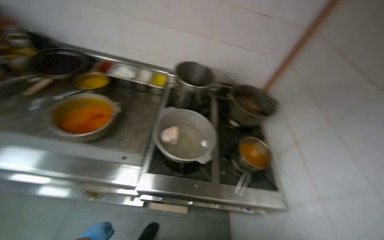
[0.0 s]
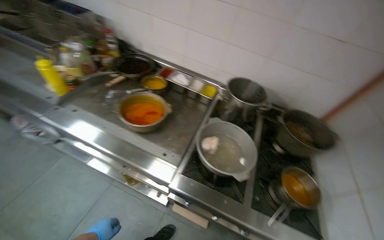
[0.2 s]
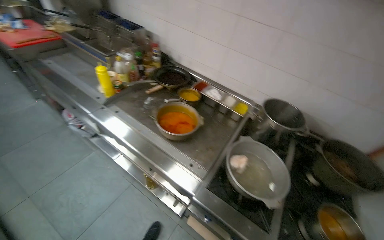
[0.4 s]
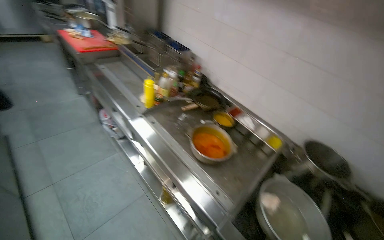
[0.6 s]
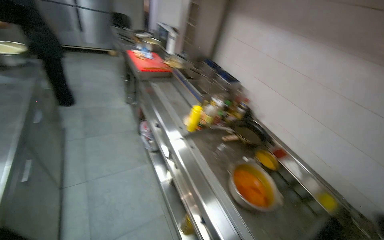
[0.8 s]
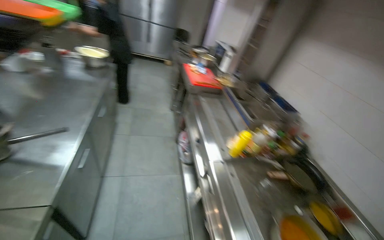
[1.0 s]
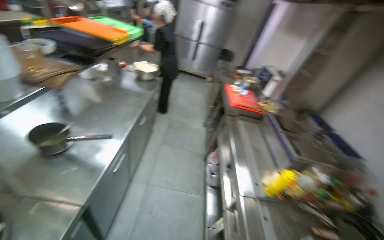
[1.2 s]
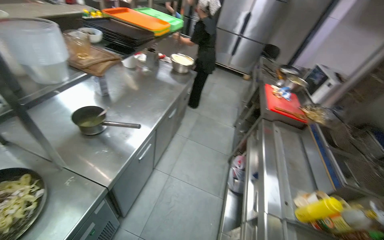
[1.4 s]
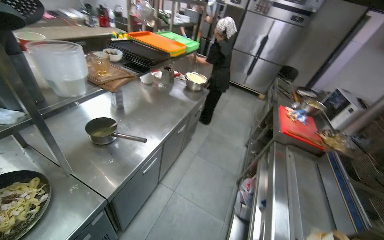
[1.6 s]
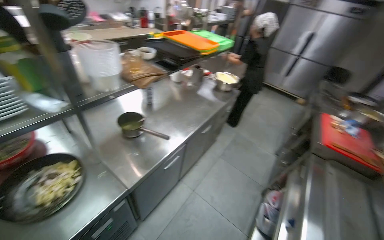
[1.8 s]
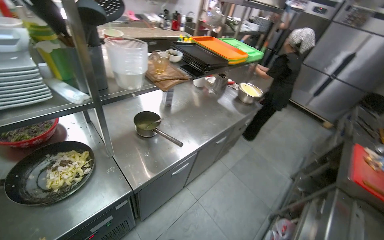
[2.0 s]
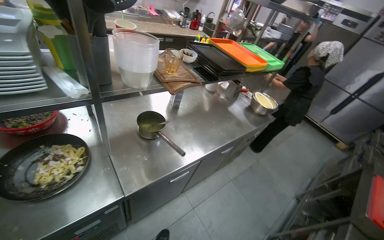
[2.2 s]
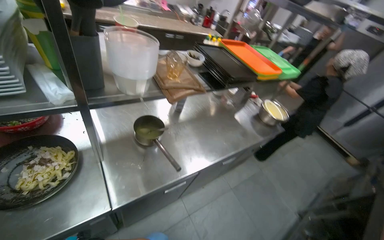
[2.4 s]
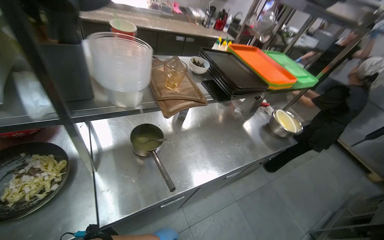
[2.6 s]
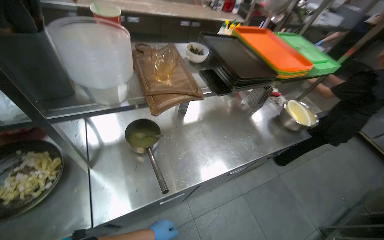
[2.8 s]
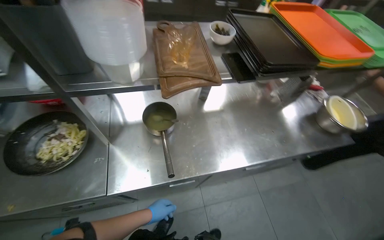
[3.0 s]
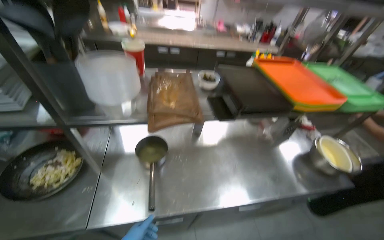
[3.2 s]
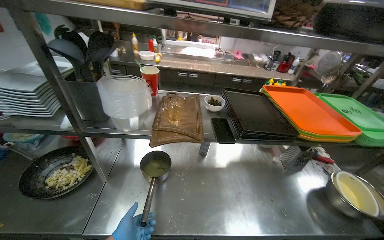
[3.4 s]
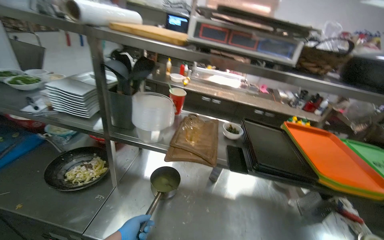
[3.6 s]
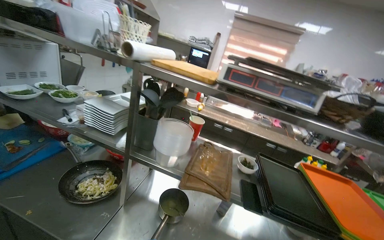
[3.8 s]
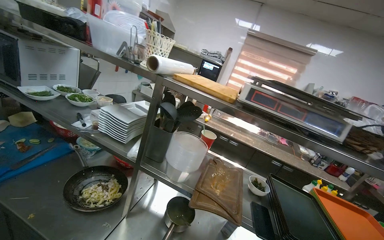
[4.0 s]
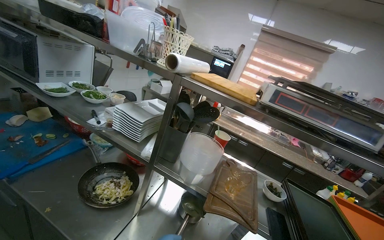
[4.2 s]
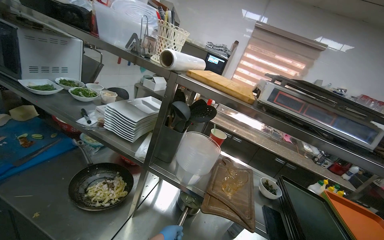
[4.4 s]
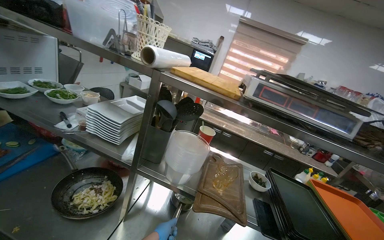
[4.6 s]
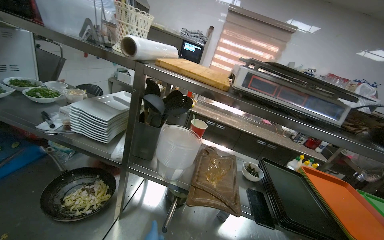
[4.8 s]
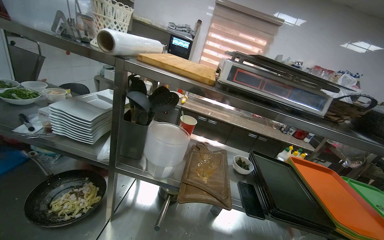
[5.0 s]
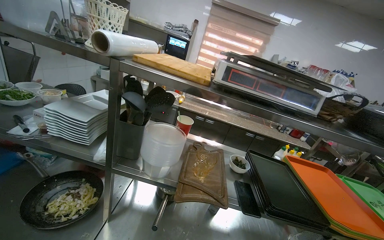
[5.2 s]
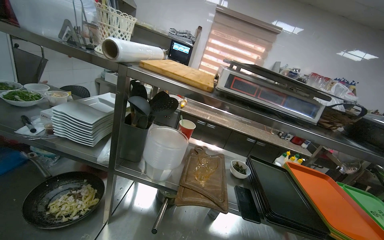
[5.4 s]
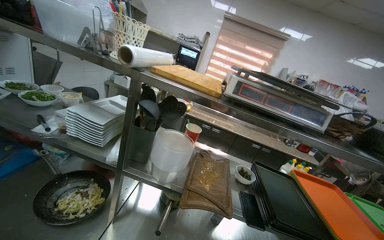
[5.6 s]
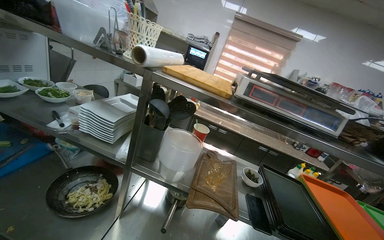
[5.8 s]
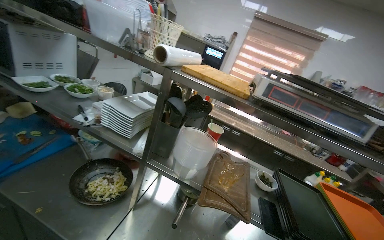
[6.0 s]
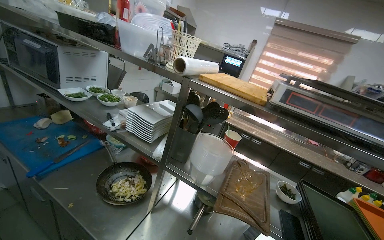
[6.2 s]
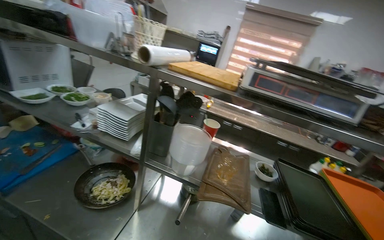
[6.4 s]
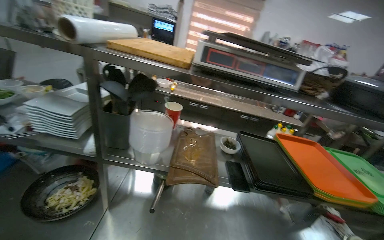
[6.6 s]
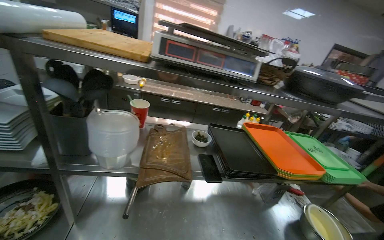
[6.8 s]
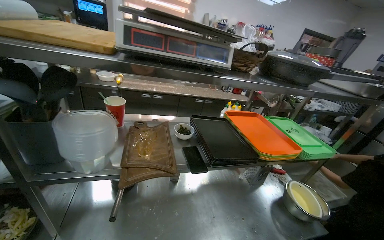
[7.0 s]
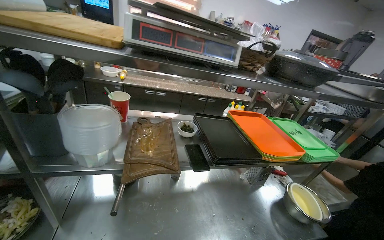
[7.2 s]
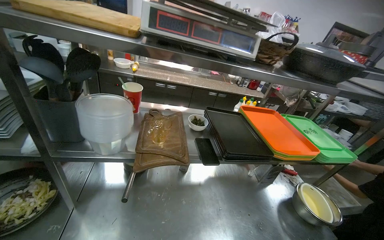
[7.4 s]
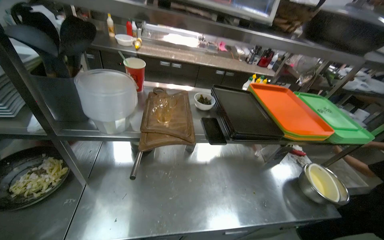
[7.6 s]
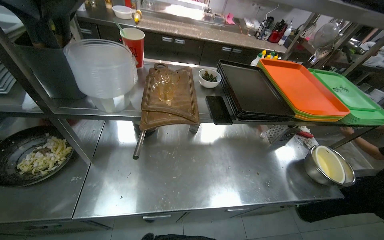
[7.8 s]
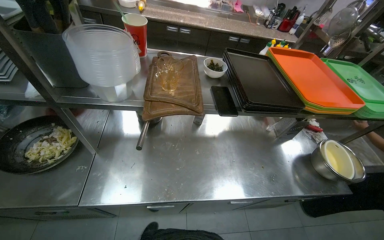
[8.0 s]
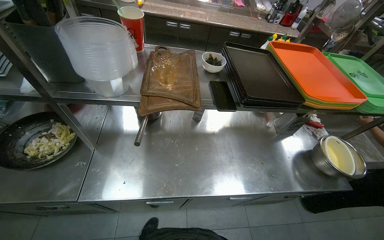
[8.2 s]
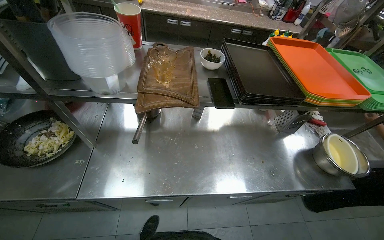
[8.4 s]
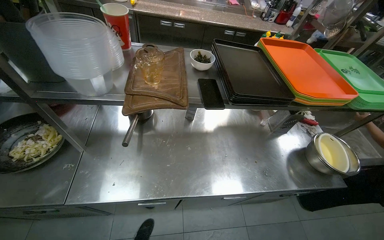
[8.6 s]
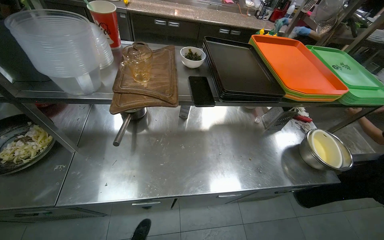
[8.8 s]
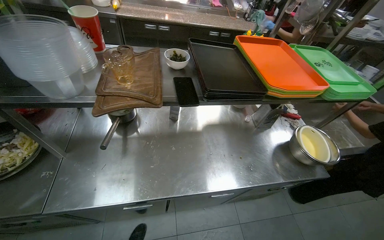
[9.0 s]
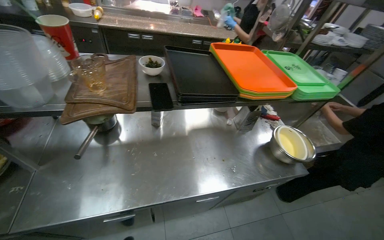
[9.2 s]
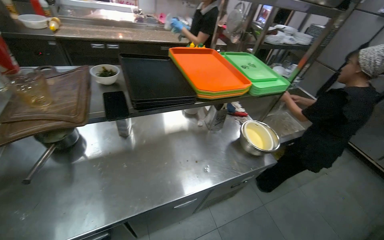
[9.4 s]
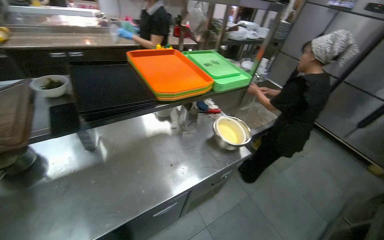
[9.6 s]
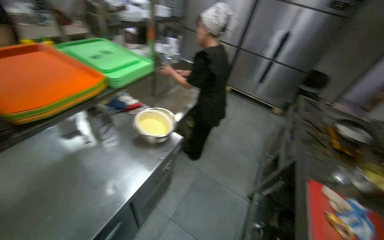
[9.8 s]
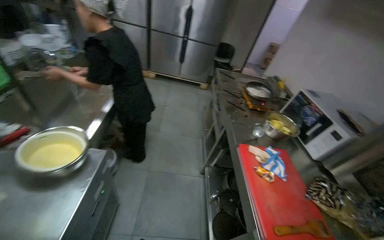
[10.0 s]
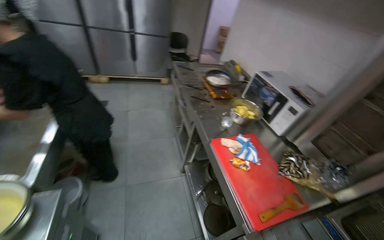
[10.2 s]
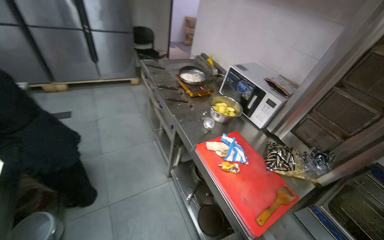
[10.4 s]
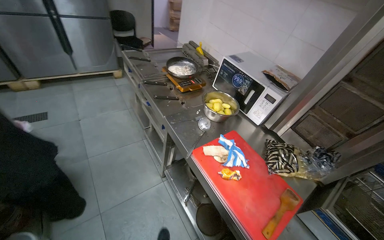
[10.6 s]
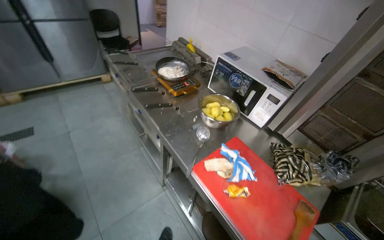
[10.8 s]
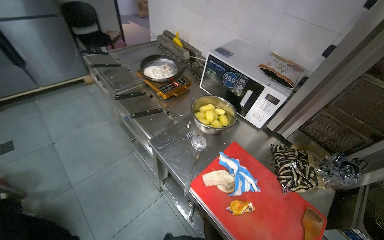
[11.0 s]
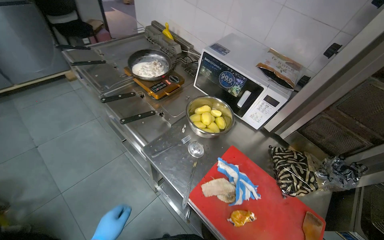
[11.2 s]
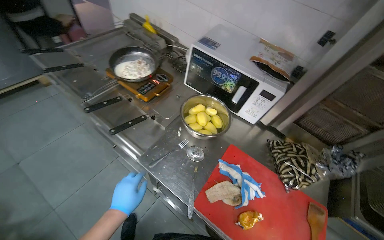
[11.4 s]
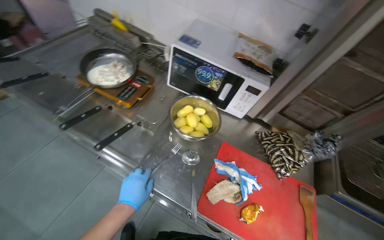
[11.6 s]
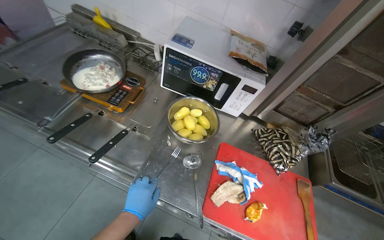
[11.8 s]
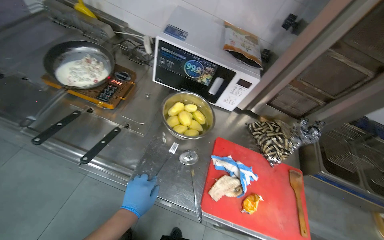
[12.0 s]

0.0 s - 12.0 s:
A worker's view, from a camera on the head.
Job: cooking food.
The whole recording: Cooking ingredients in pan. The worker pours milk and stirs ingredients in a pan on the stove.
0.0 s - 1.6 s: The head travels approximately 70 cm. The head rotates about 110 degrees to the left. The wearer looks roughly 35 degrees further upward.
1.6 s - 3.0 s: The head travels some 50 cm. The wearer looks about 50 degrees further to the left.
3.0 s - 4.4 s: The wearer looks some 35 degrees further to the left. The camera pitches upward, by roughly 40 degrees.
6.0 s - 7.6 s: The head turns to the right by roughly 25 degrees. The wearer looks some 20 degrees further downward.
9.0 s - 10.4 s: The camera is carried some 70 cm. The wearer's head swings about 105 degrees to the right.
10.4 s - 12.0 s: The camera travels approximately 70 cm. The head turns to the right by roughly 40 degrees. The wearer looks some 25 degrees further downward.

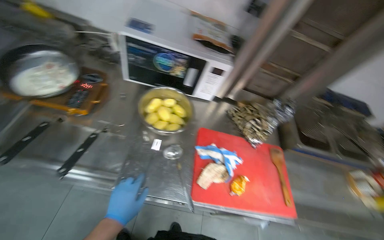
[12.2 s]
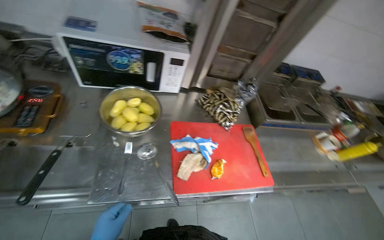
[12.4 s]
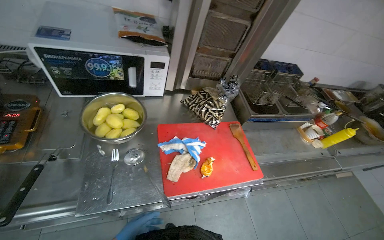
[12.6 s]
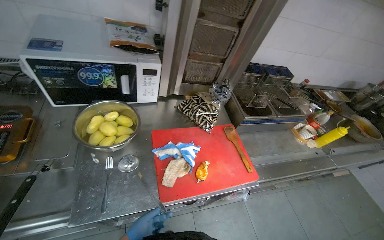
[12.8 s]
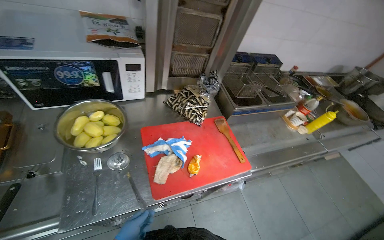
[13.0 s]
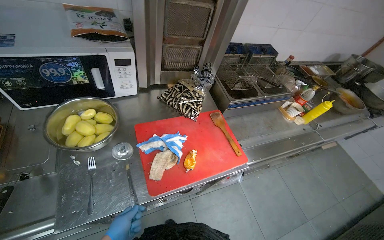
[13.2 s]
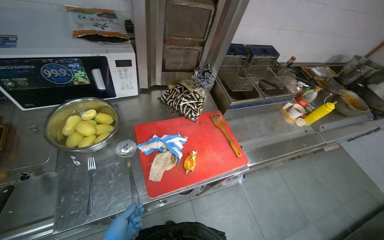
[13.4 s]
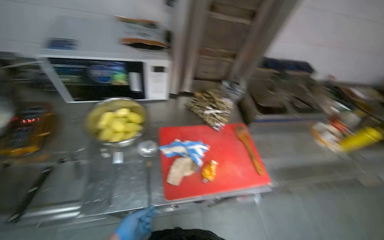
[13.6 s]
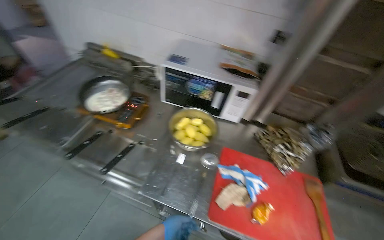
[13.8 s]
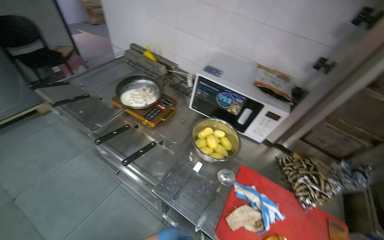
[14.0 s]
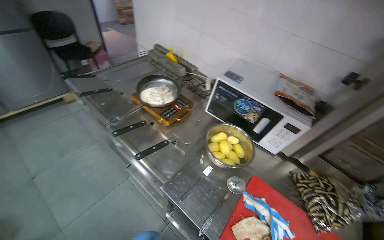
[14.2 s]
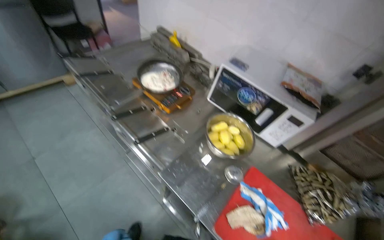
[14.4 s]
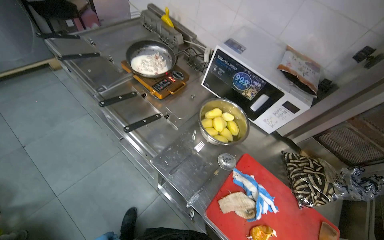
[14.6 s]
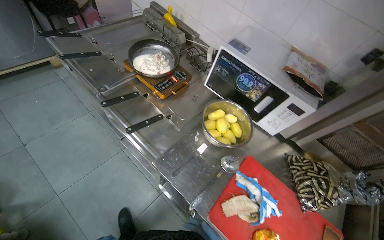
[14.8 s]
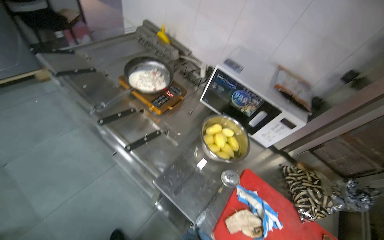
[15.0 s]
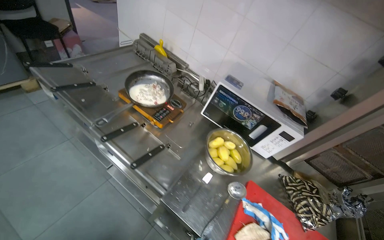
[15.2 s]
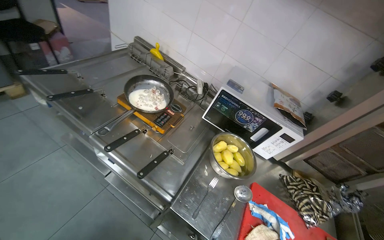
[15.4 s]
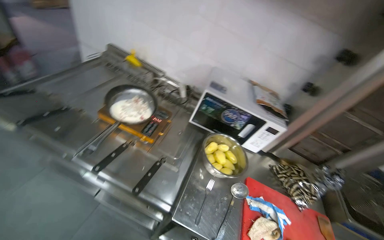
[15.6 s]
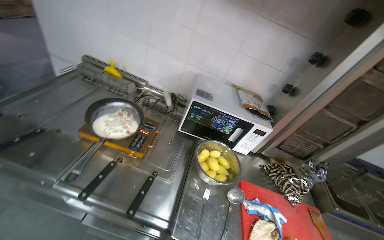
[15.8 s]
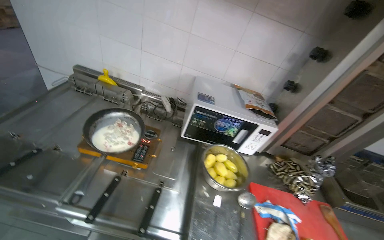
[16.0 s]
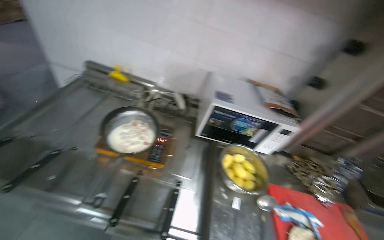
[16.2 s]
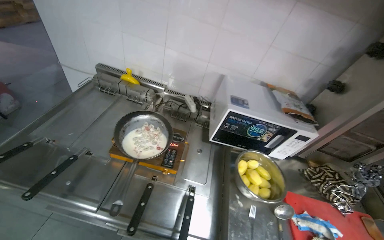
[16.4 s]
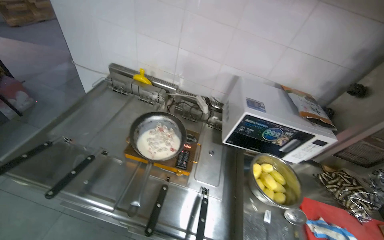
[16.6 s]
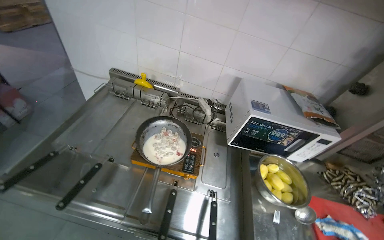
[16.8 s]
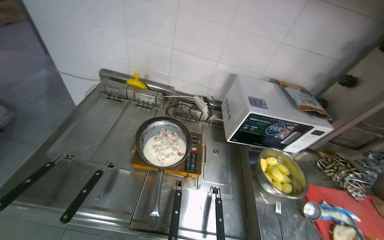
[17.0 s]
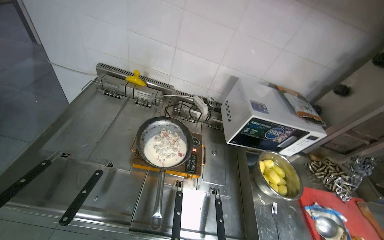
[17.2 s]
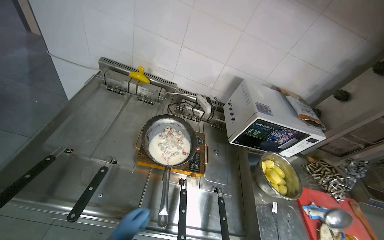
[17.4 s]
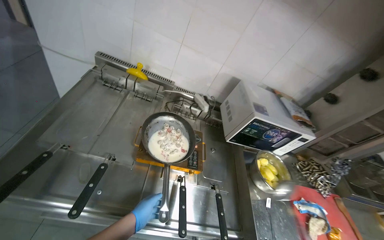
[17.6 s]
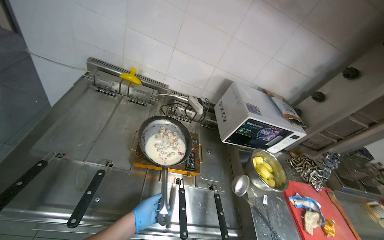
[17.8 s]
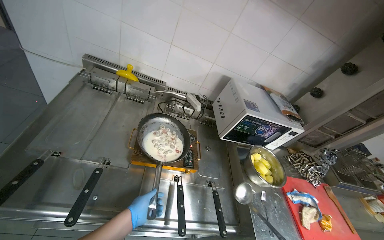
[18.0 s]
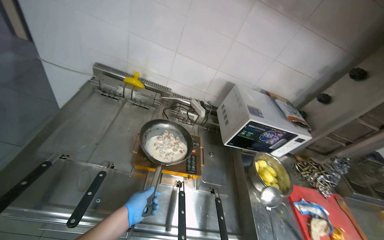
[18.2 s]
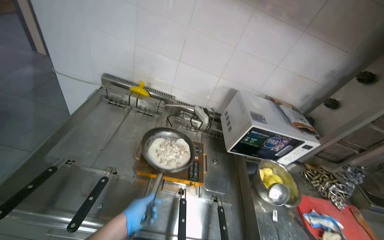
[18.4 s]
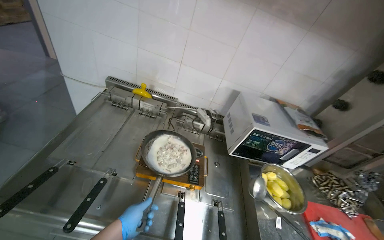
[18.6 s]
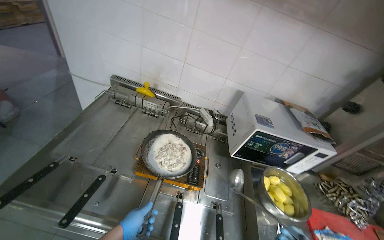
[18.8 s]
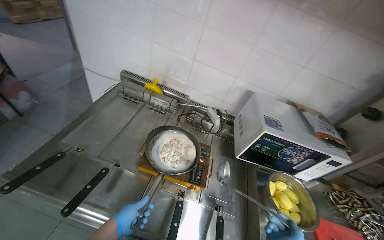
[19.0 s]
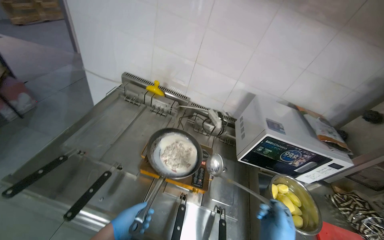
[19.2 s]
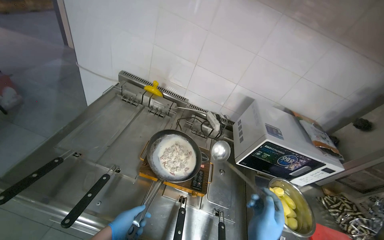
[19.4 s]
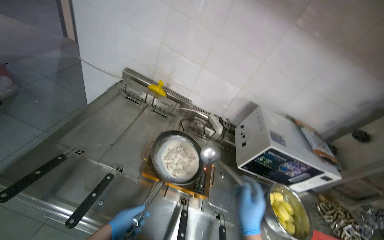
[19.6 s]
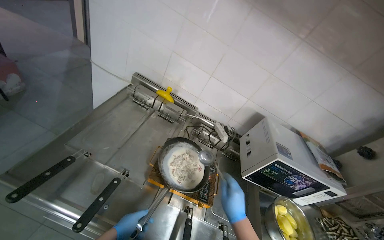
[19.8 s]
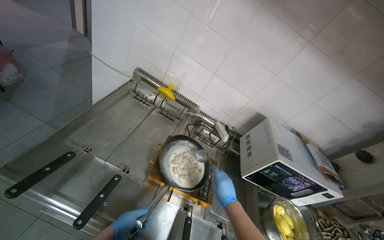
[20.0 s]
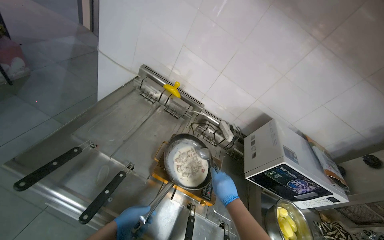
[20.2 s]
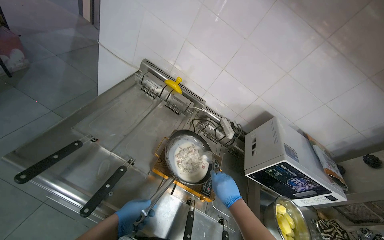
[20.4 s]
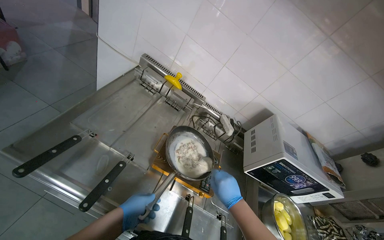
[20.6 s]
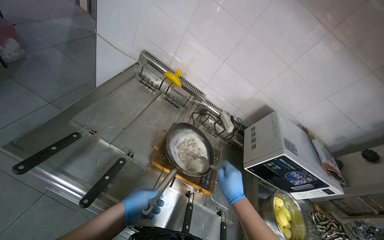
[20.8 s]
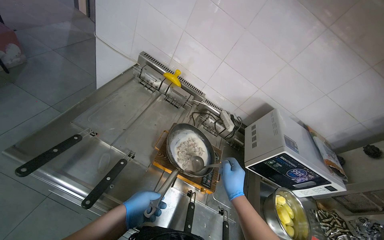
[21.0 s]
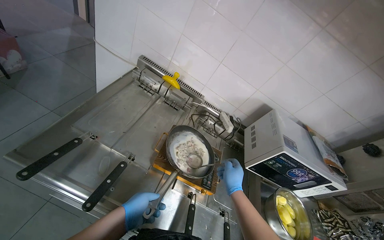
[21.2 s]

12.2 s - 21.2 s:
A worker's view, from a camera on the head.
Job: cooking food.
The whole recording: Cooking ingredients in pan. The worker pours milk and stirs ingredients in a pan on the stove.
12.2 s - 13.8 s: The view swings approximately 15 degrees to the left.
15.2 s - 16.6 s: The wearer's head swings some 20 degrees to the right.
19.8 s - 21.2 s: The hands work in one place, with small movements.
